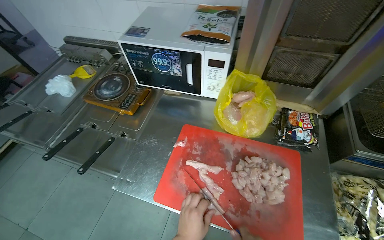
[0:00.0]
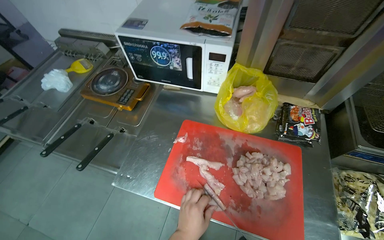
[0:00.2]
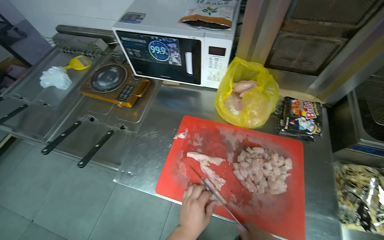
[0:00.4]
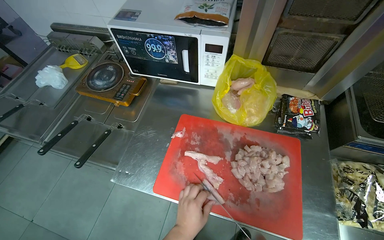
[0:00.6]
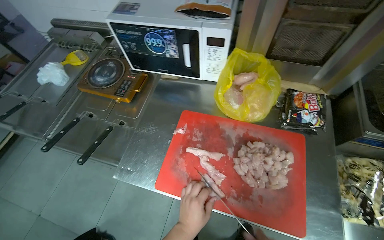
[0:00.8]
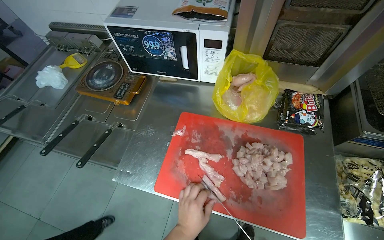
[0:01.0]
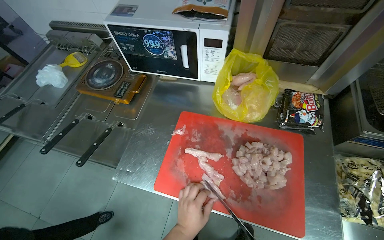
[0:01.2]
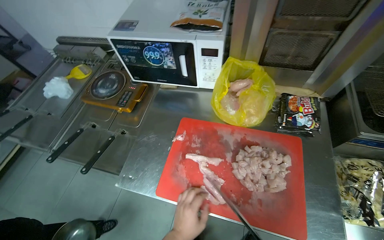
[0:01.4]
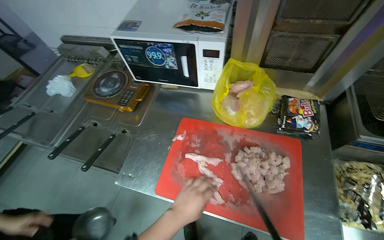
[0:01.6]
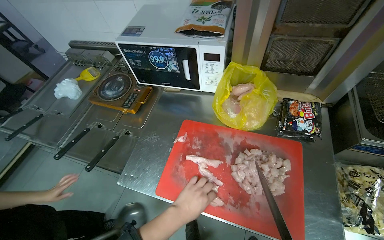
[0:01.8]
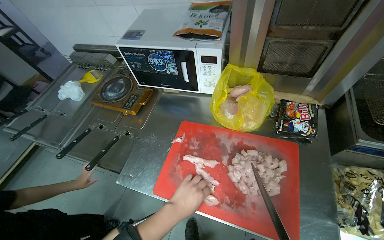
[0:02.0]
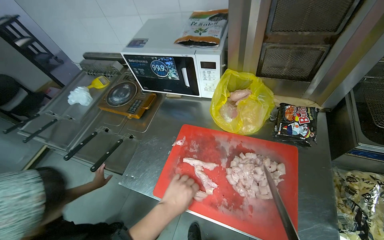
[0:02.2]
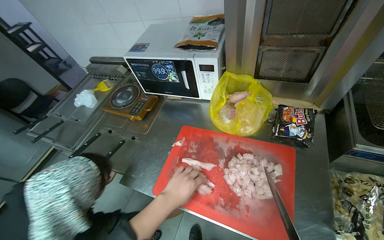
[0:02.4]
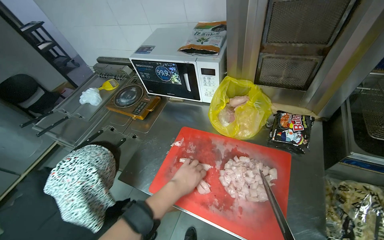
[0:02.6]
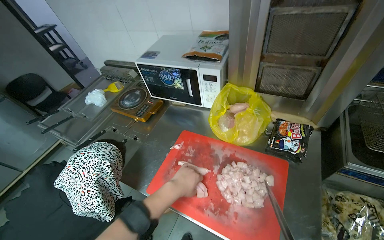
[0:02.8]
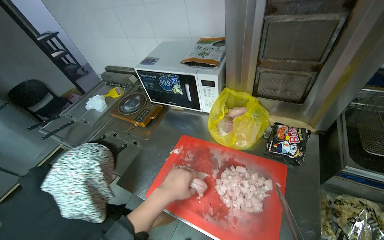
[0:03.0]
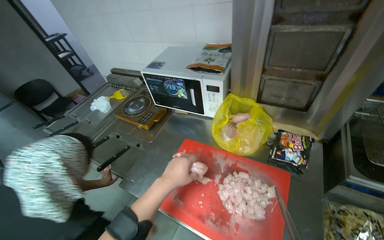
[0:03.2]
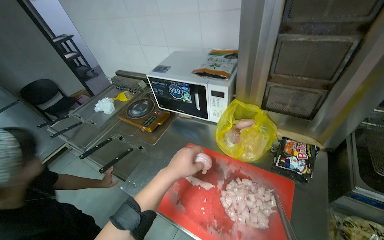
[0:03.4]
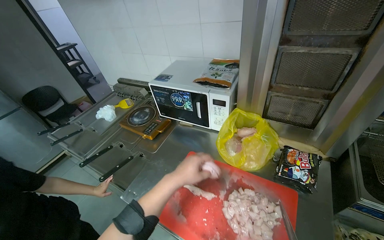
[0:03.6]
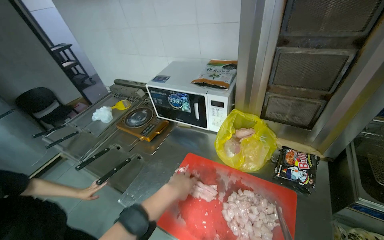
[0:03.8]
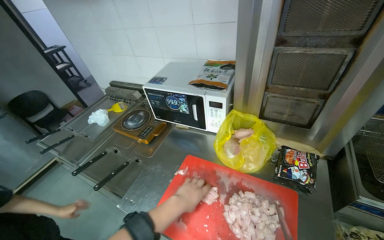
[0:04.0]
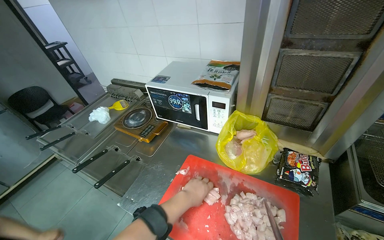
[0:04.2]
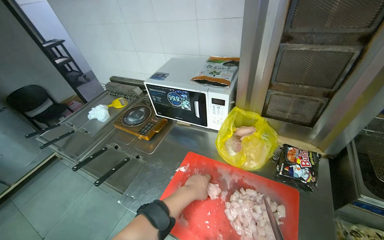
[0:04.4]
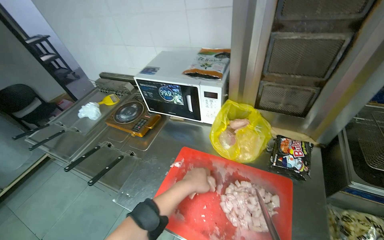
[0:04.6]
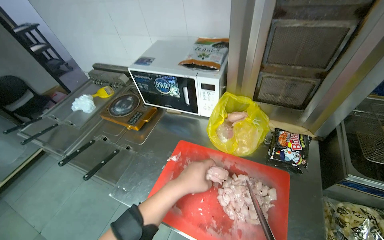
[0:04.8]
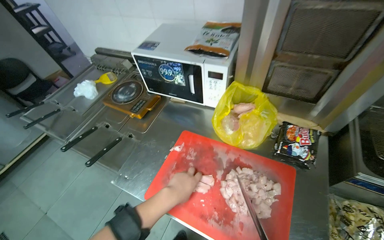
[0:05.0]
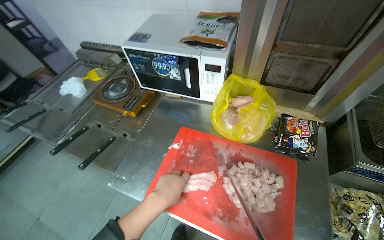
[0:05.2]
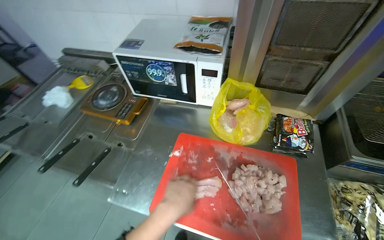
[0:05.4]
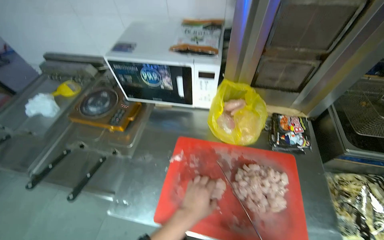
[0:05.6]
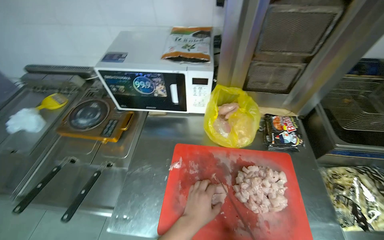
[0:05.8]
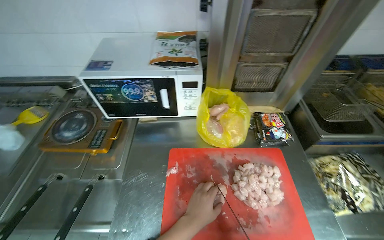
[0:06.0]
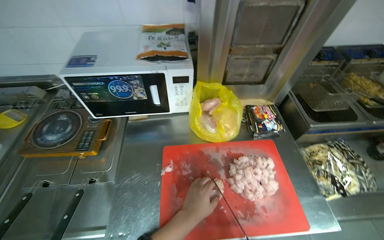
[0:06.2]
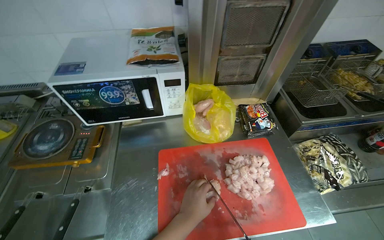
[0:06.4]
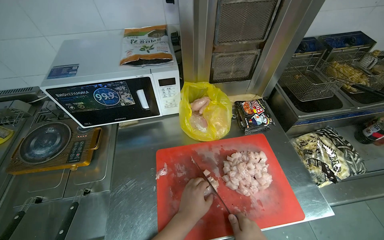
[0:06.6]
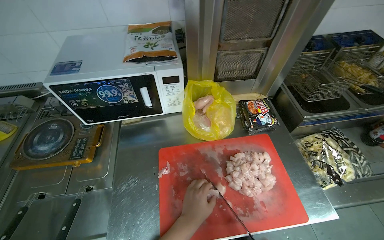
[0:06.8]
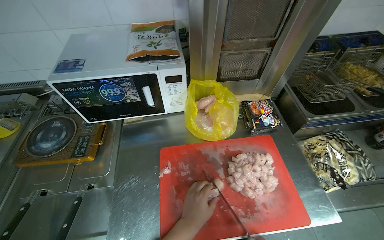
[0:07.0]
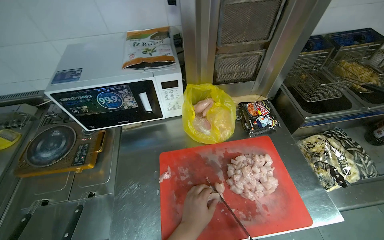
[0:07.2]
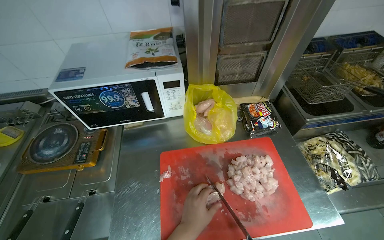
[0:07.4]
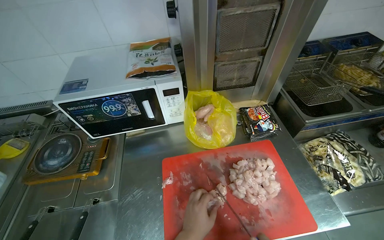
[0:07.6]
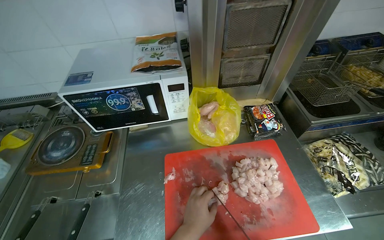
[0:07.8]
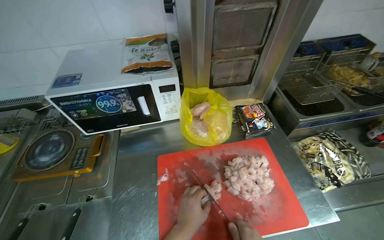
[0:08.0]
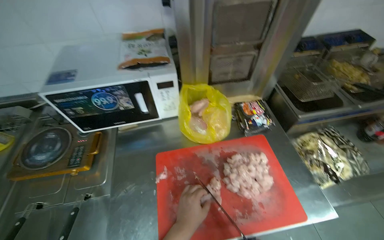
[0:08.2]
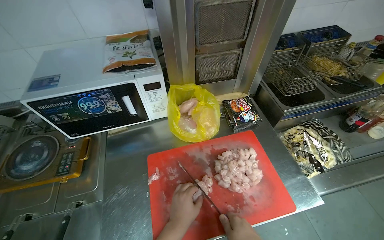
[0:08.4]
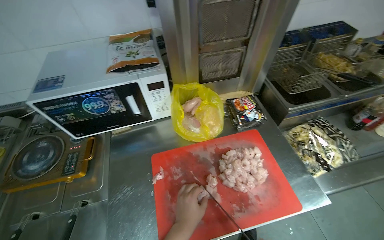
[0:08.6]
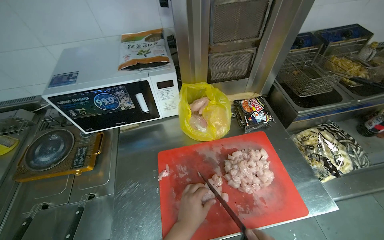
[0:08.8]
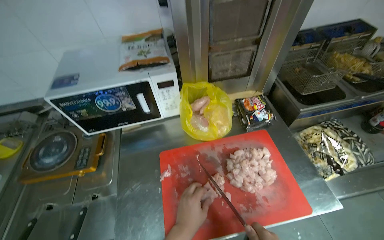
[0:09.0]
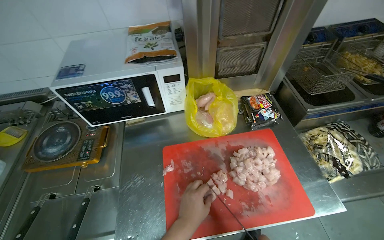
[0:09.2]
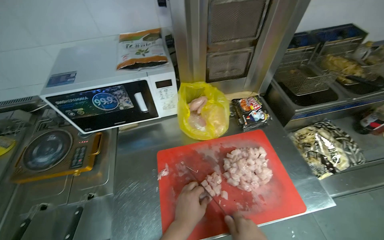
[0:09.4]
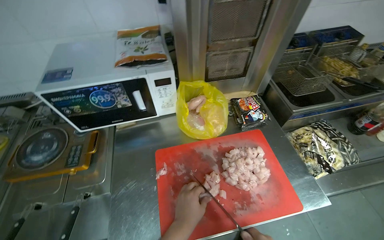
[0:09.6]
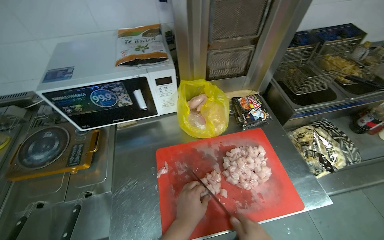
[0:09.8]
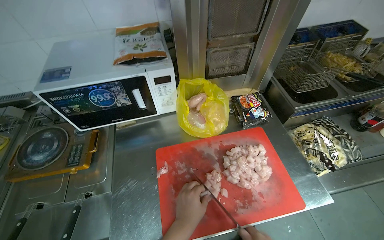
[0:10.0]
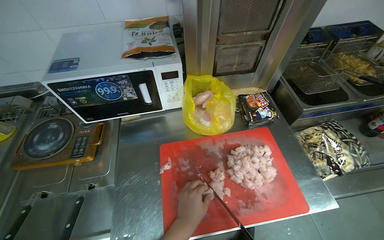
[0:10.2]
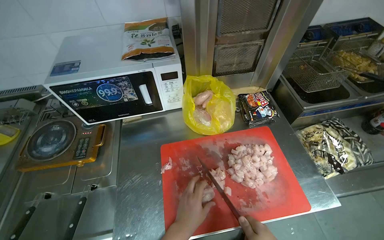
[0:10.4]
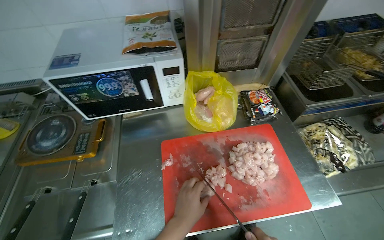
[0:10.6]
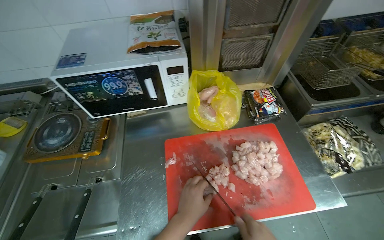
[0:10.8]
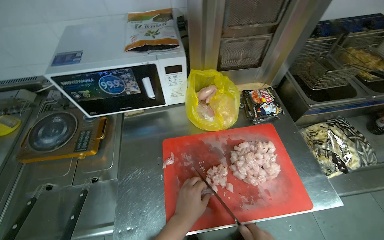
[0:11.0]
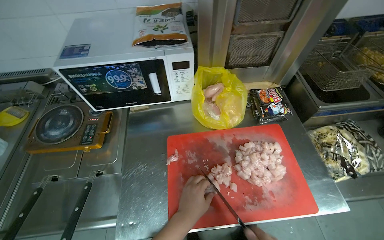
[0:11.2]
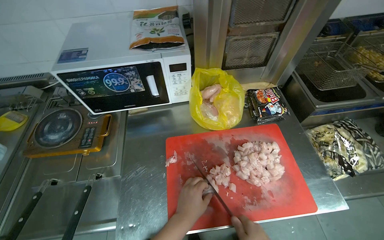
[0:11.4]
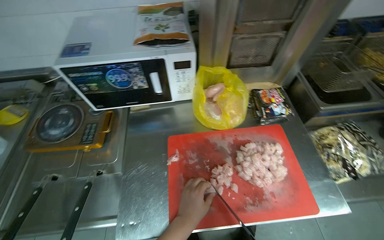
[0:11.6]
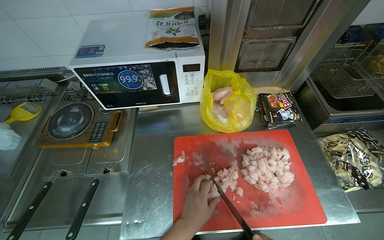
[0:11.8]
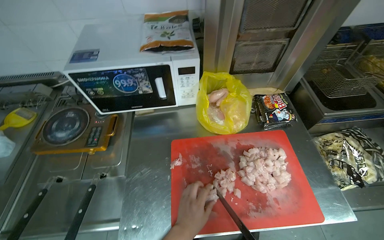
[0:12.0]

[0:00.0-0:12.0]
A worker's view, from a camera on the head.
Job: preparing food.
The whole recording: Cutting chicken on cutting board. The worker cuts chicken into small pieces on a red cutting board with a knife.
0:03.0 to 0:04.4: The left hand heads farther from the camera, covering roughly 10 cm.
0:04.4 to 0:06.0: The wearer looks approximately 30 degrees further to the right.

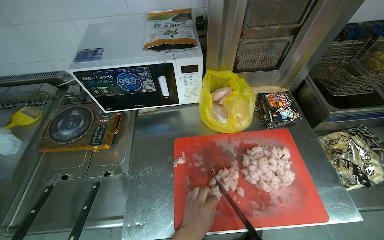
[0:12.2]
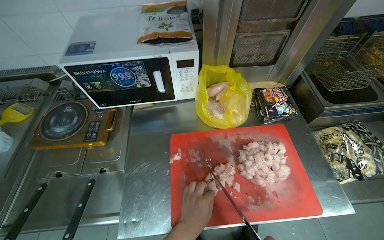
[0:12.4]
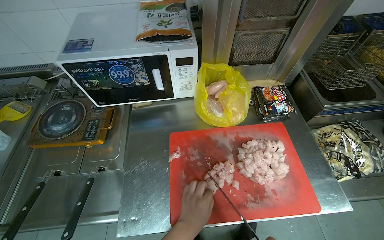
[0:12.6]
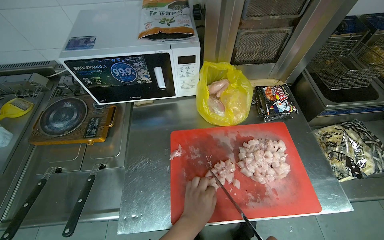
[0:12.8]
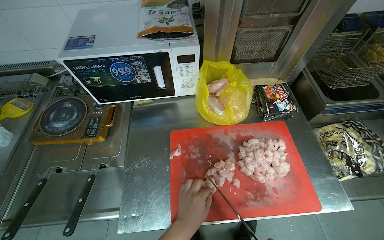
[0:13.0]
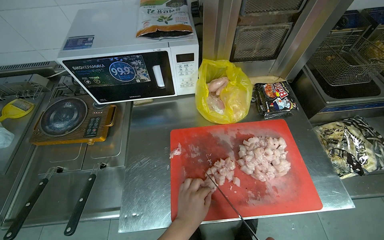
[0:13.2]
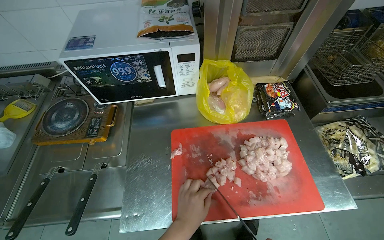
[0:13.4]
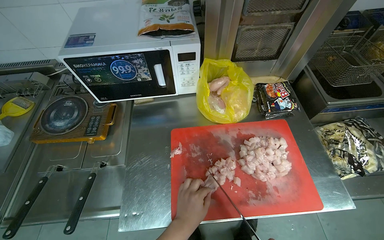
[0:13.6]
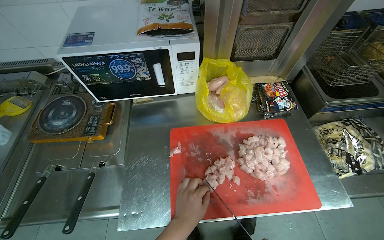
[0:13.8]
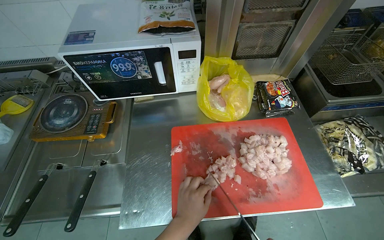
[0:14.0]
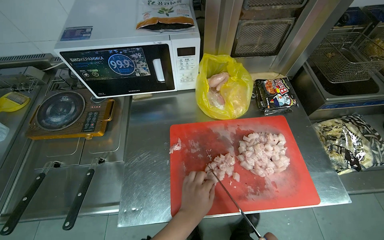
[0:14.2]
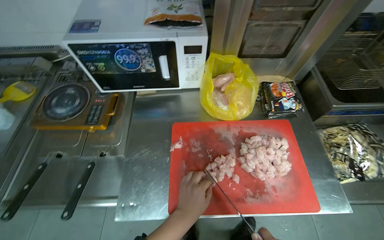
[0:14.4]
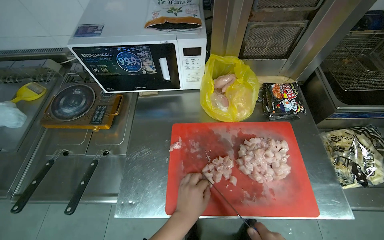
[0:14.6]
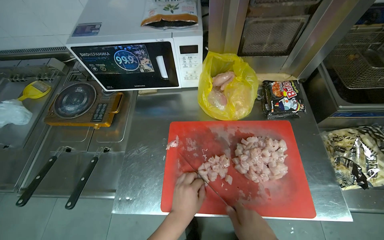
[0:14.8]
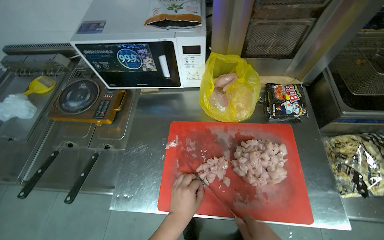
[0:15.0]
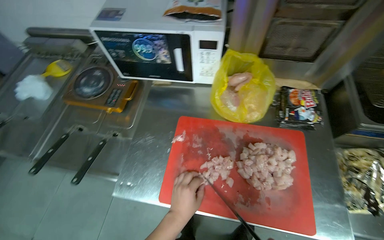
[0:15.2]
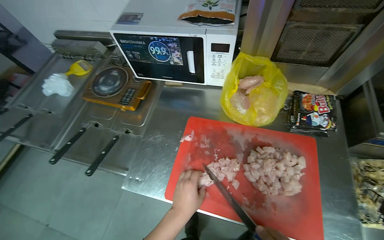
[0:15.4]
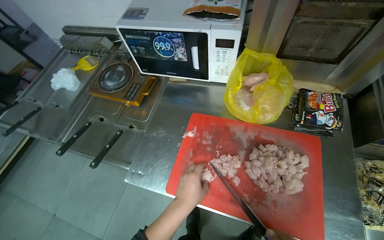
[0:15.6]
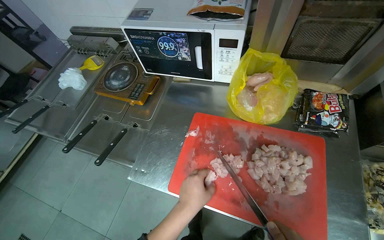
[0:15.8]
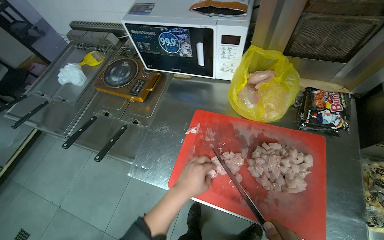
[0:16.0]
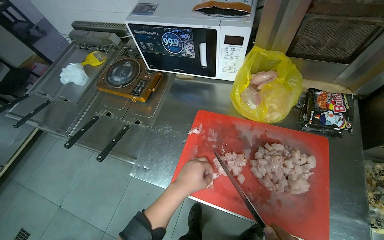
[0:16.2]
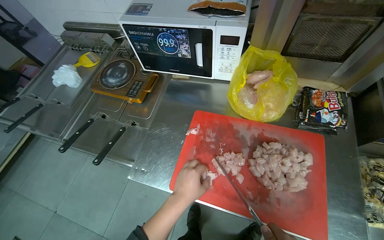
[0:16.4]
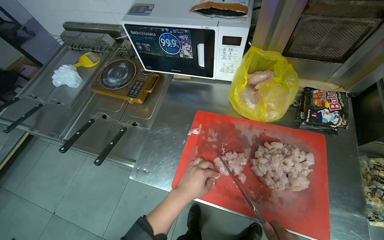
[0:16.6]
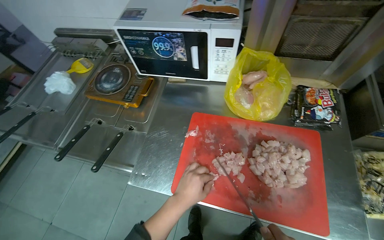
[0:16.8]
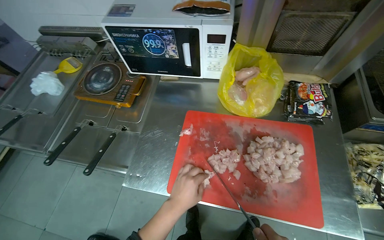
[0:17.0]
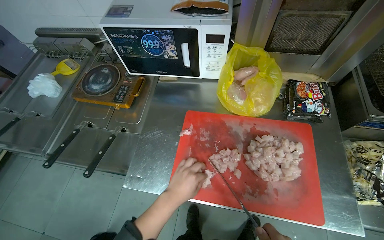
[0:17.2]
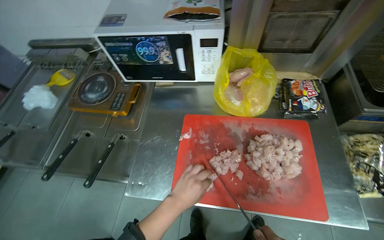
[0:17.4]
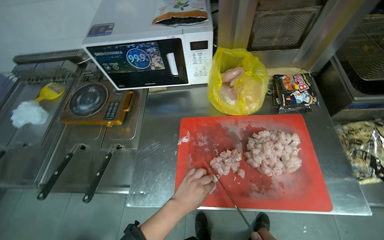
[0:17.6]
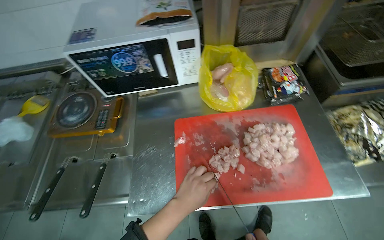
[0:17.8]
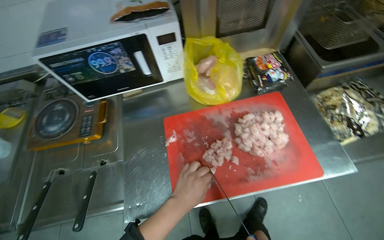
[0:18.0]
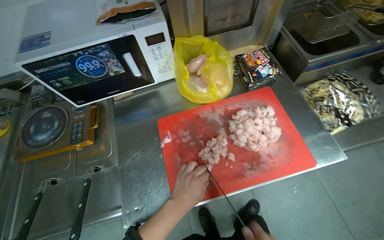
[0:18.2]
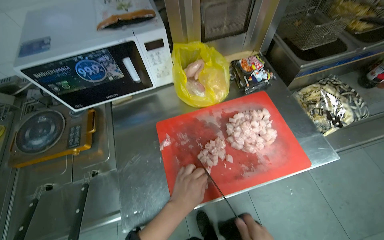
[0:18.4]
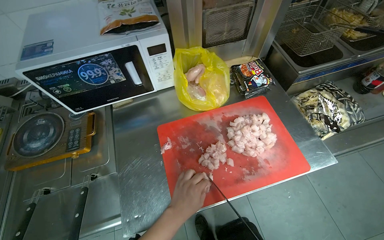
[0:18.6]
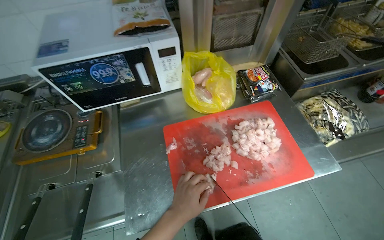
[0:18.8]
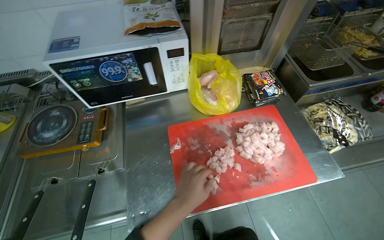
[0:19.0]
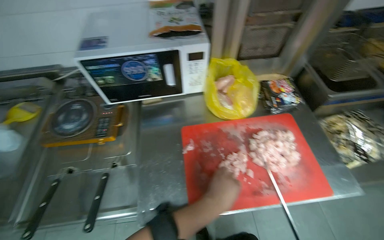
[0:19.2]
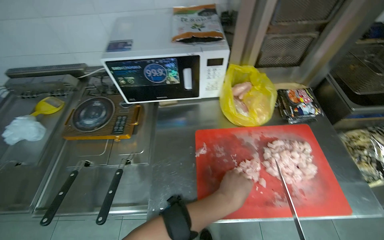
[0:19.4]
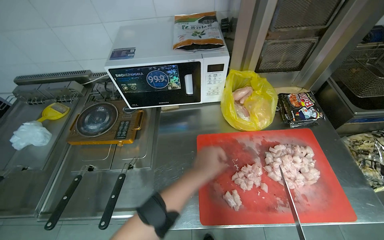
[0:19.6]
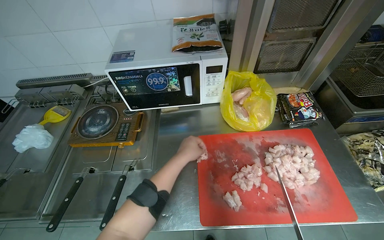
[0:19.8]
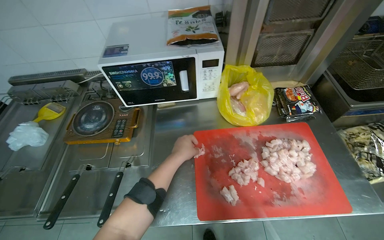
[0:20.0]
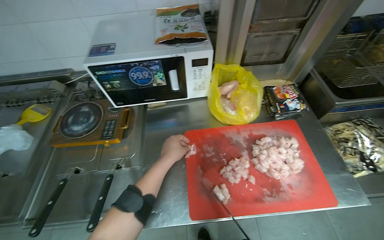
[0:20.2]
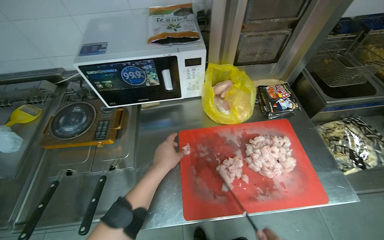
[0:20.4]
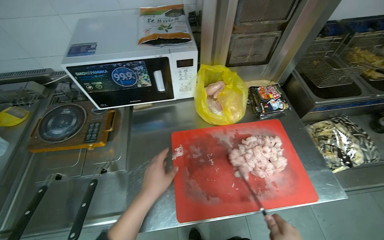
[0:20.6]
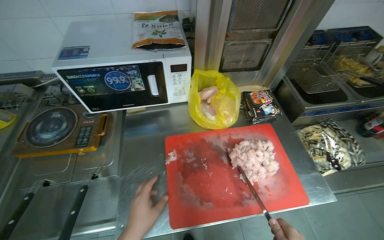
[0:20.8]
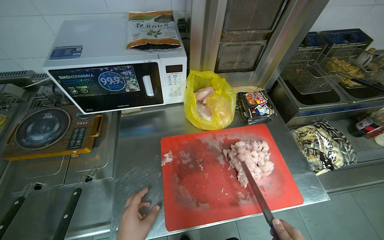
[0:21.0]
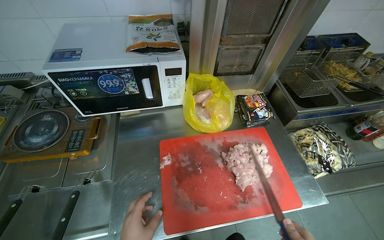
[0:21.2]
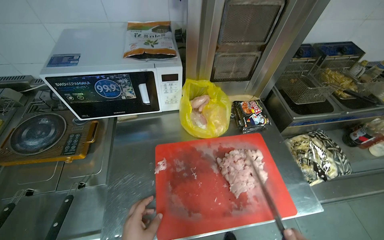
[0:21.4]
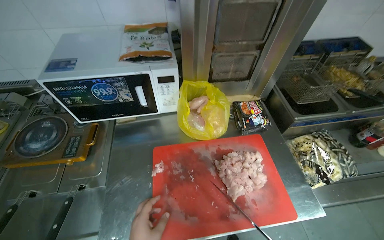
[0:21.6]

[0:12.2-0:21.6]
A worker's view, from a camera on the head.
Job: preparing food.
The whole recording: Cutting chicken on cutting board. The worker cuts chicken into small pieces on a red cutting board with a knife.
0:13.8 to 0:15.4: The head rotates about 20 degrees to the left.
0:17.0 to 0:18.4: The wearer's head swings some 30 degrees to the right.
0:18.4 to 0:20.0: The left hand shifts roughly 15 cm up the picture.
